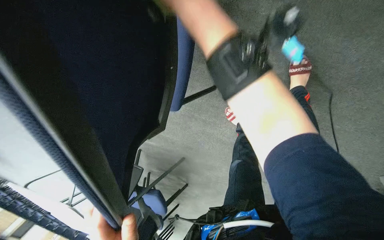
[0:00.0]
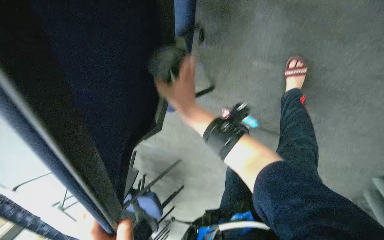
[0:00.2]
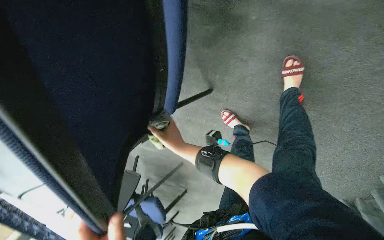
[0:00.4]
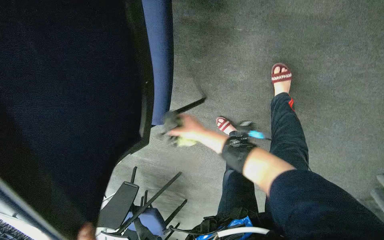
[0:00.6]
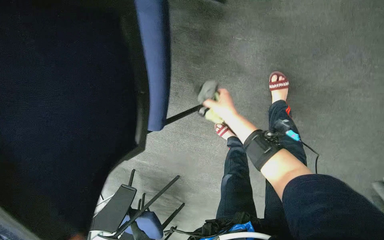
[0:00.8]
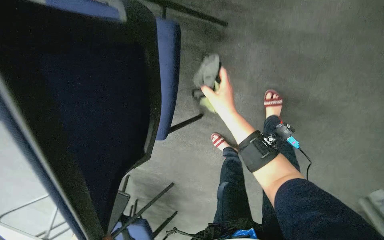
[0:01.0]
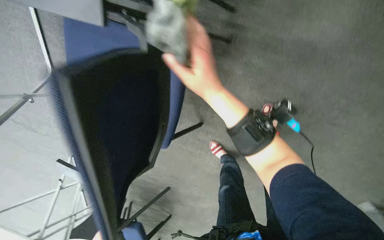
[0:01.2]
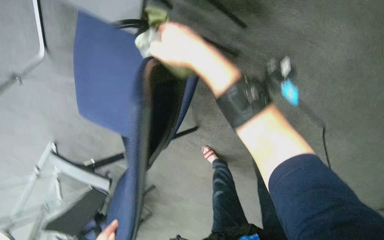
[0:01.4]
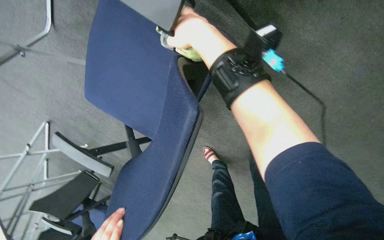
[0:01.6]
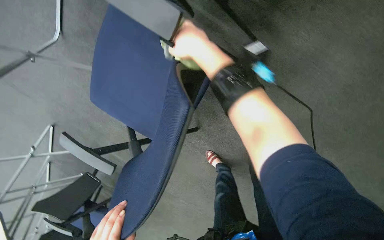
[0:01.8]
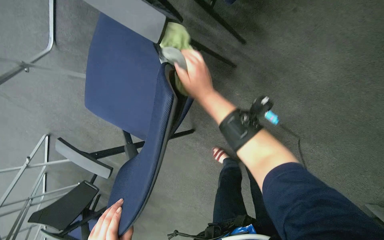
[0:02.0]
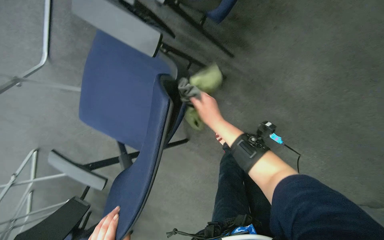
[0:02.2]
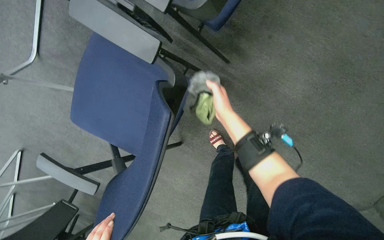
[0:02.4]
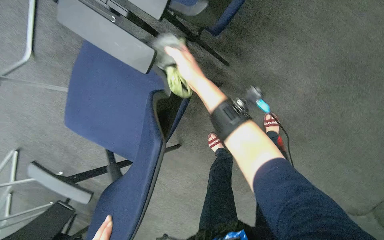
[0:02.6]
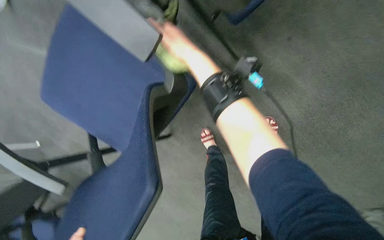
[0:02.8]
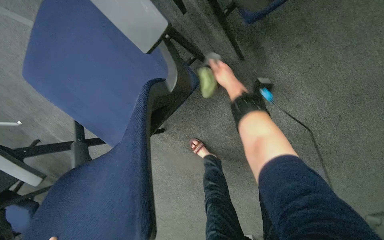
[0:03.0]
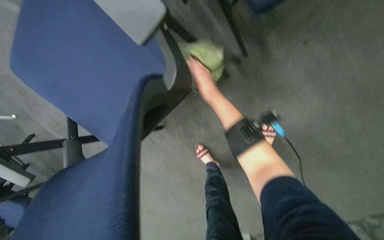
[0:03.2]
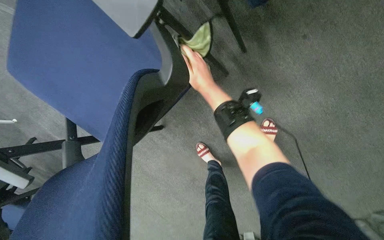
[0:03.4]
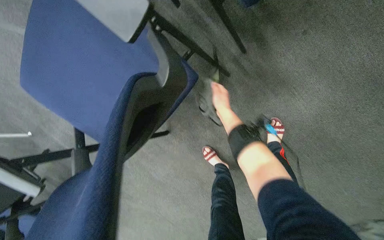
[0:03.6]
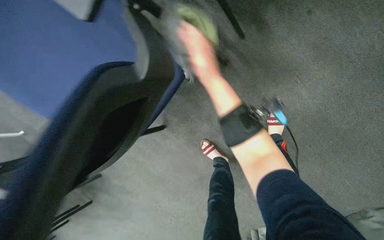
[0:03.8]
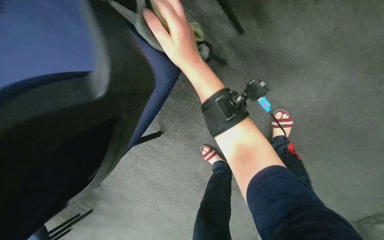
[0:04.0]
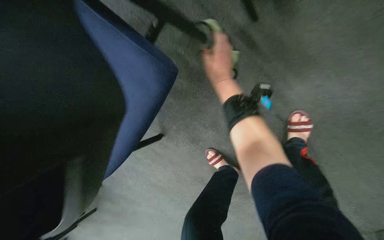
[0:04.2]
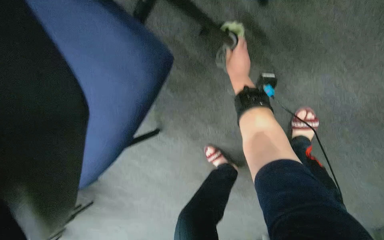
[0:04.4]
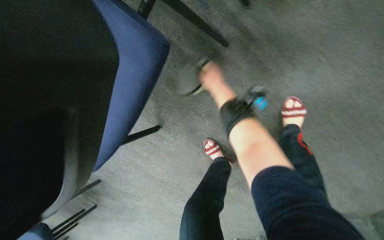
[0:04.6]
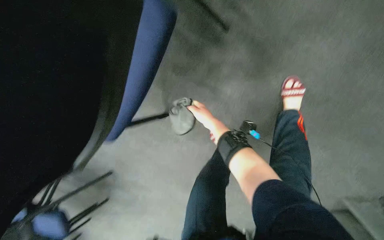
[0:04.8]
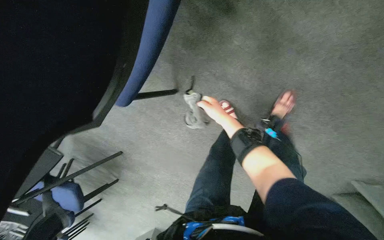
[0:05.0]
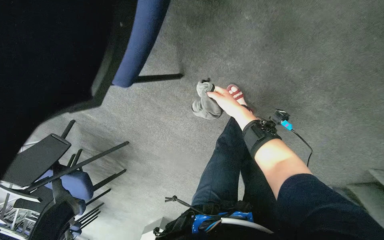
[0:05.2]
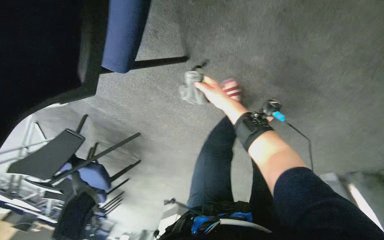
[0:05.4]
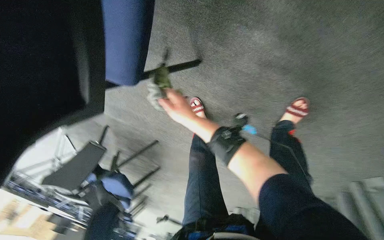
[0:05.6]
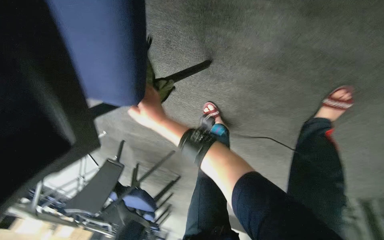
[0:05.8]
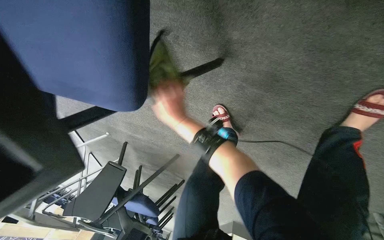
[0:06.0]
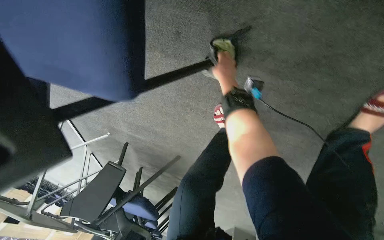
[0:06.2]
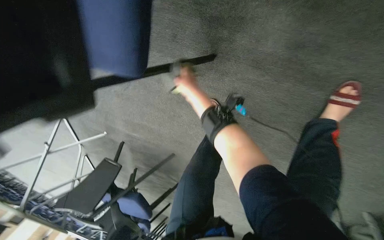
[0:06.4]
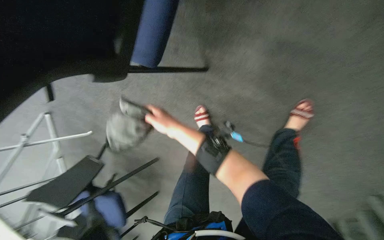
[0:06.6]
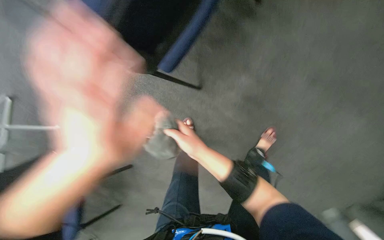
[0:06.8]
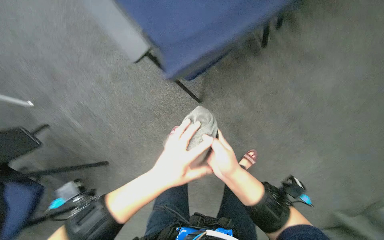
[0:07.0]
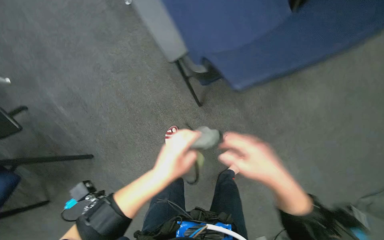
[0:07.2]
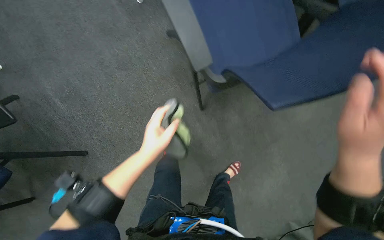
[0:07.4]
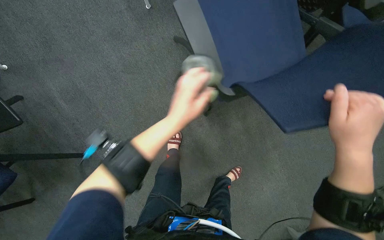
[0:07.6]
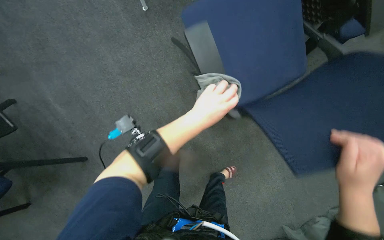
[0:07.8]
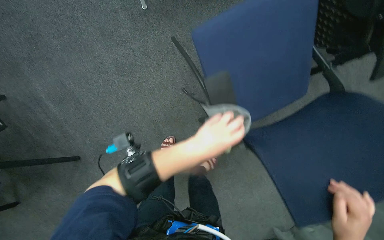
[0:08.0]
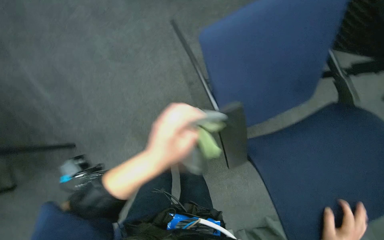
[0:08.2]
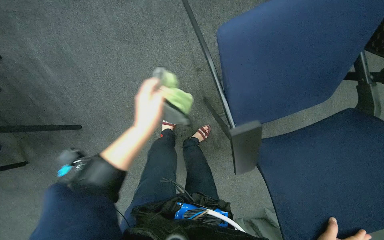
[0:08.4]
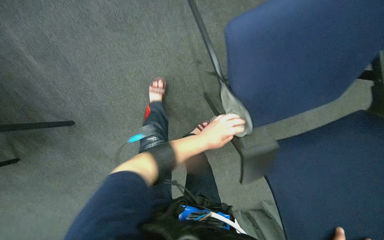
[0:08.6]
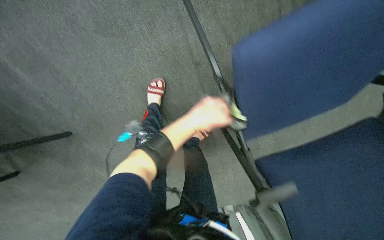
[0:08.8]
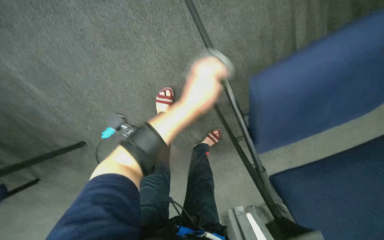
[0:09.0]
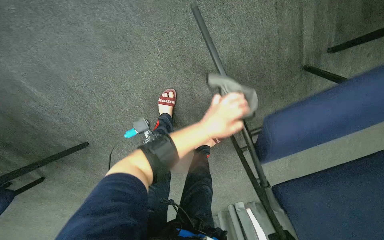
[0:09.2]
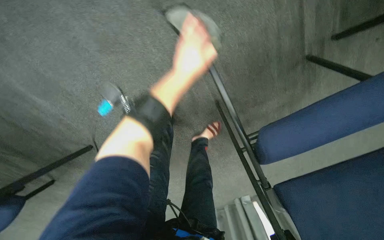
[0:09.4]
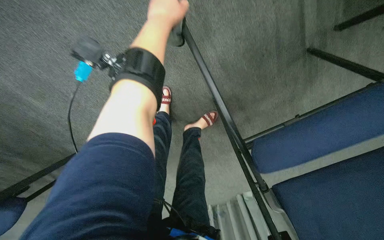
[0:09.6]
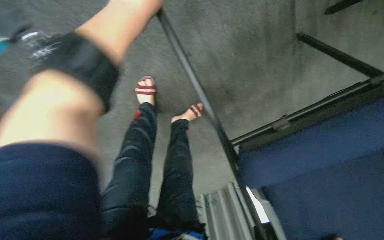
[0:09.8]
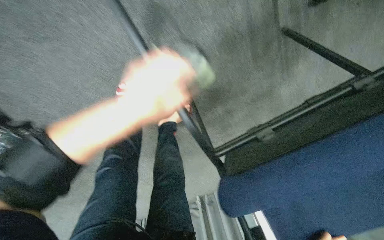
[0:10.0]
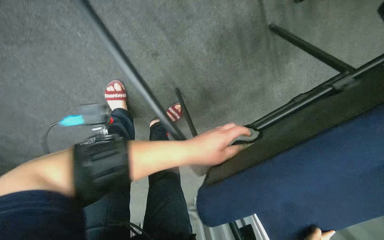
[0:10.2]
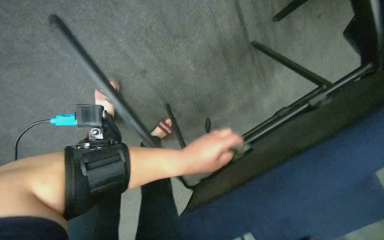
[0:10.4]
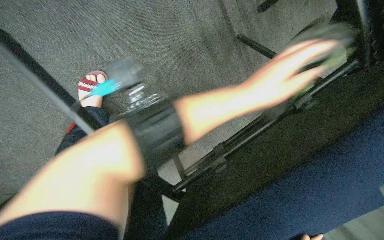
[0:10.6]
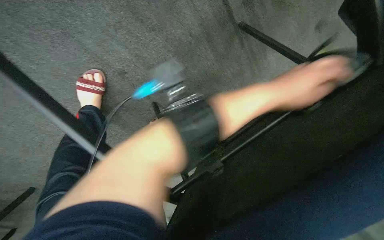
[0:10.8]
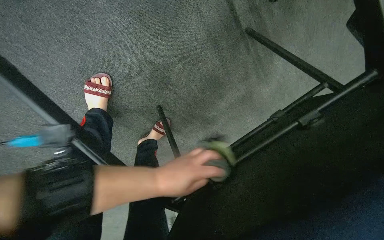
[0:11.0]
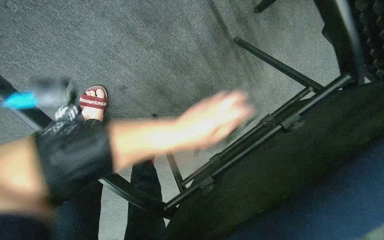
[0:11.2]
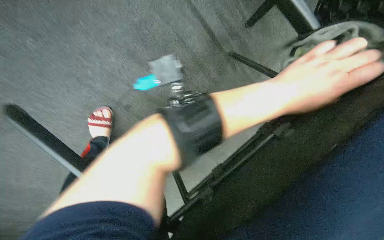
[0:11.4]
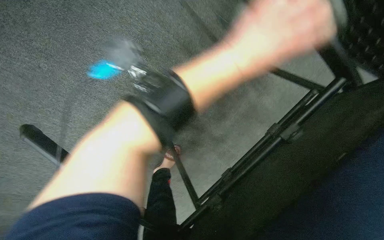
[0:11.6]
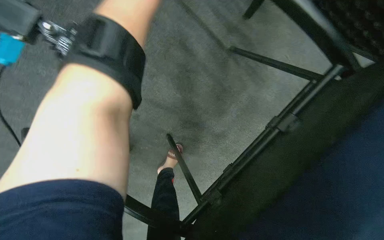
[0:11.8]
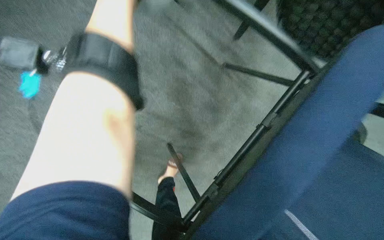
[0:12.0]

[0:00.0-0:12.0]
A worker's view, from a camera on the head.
Job: wiping surfaces.
The whole recording: Wiping conference room chairs. The worker wipes the blue chairs in the conference room with a cloth.
0:00.0 to 0:01.6: The right hand moves approximately 30 cm down the picture and comes back.
0:01.6 to 0:03.0: The right hand moves farther from the camera and to the right, roughly 35 cm.
0:03.0 to 0:04.4: The right hand reaches some 5 cm nearer to the camera, then returns.
0:04.4 to 0:06.0: The view pans to the left by about 25 degrees. The right hand goes roughly 50 cm to the left and down the picture.
0:06.0 to 0:07.6: The head travels approximately 60 cm. The camera is aimed approximately 40 degrees further to the right. The view tips upward by some 25 degrees. Everything in view rotates approximately 40 degrees clockwise.
0:07.6 to 0:09.0: The camera pitches downward, by roughly 25 degrees. The left hand moves up the picture, roughly 25 cm, and reaches approximately 20 cm farther from the camera, then returns.

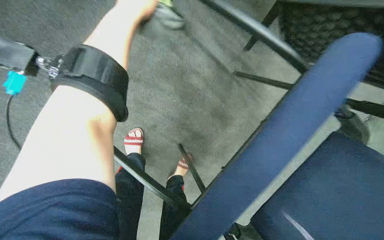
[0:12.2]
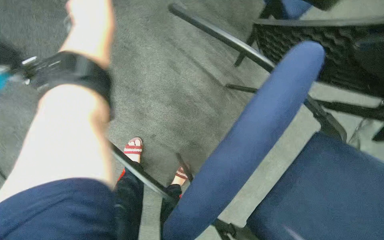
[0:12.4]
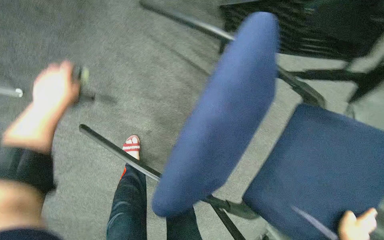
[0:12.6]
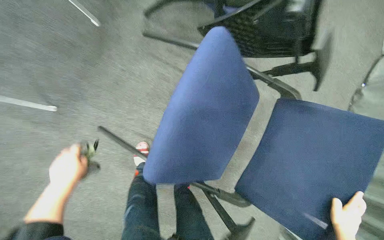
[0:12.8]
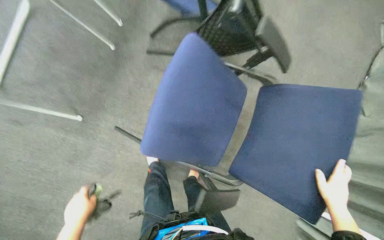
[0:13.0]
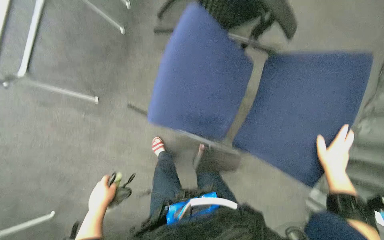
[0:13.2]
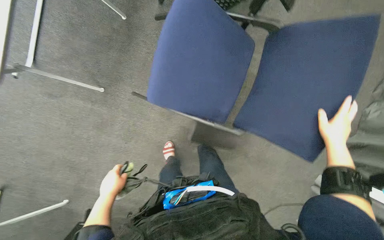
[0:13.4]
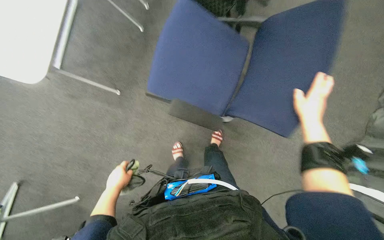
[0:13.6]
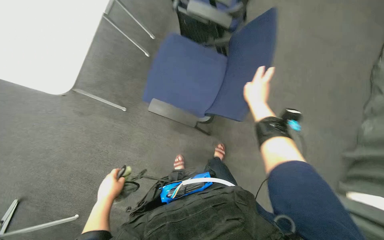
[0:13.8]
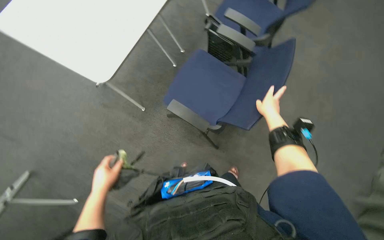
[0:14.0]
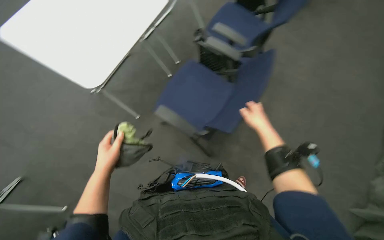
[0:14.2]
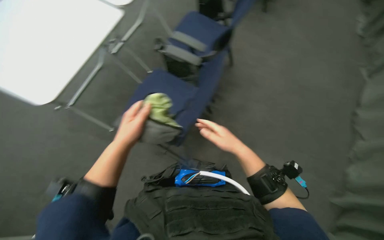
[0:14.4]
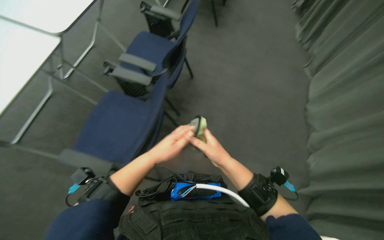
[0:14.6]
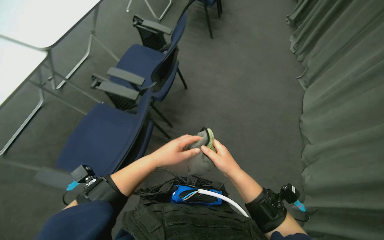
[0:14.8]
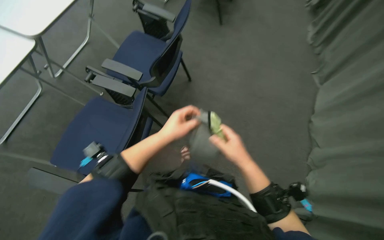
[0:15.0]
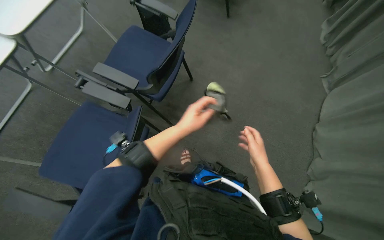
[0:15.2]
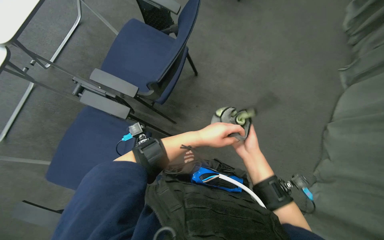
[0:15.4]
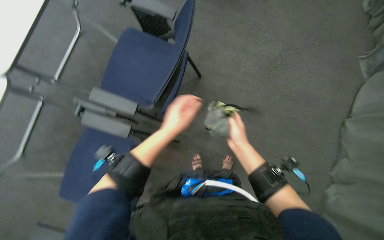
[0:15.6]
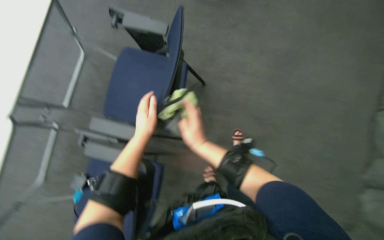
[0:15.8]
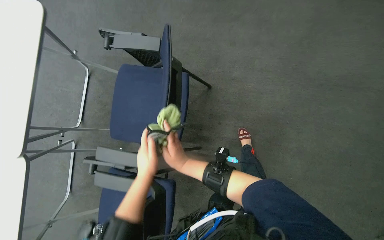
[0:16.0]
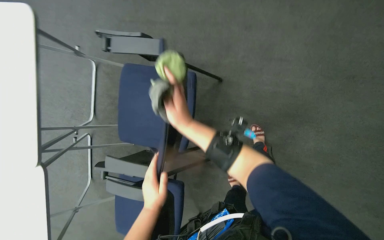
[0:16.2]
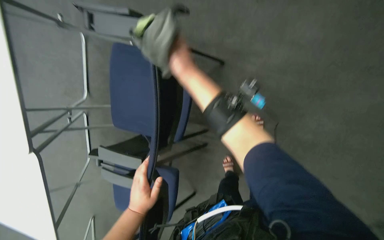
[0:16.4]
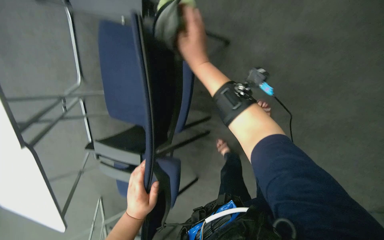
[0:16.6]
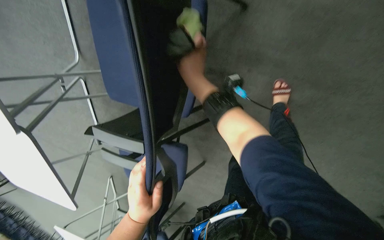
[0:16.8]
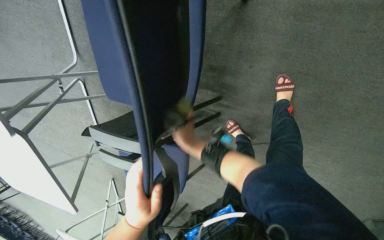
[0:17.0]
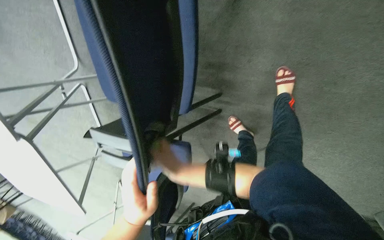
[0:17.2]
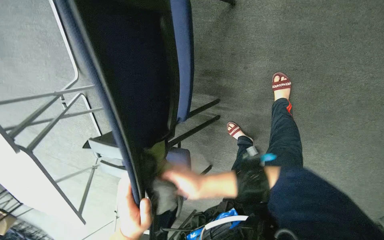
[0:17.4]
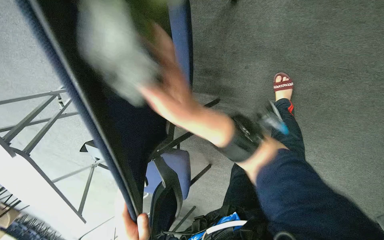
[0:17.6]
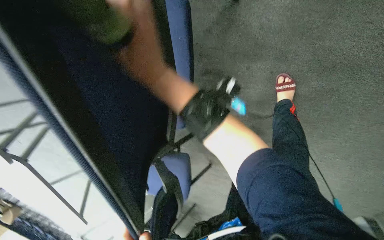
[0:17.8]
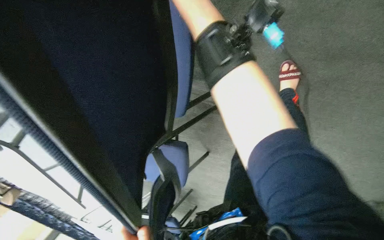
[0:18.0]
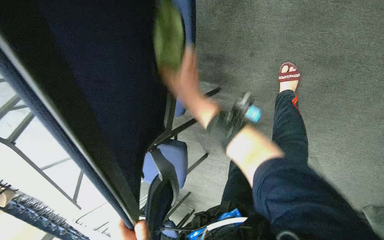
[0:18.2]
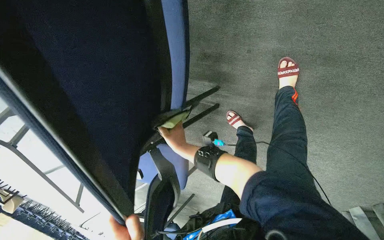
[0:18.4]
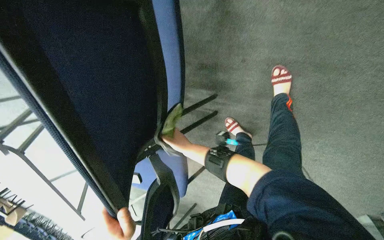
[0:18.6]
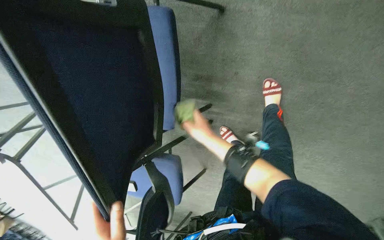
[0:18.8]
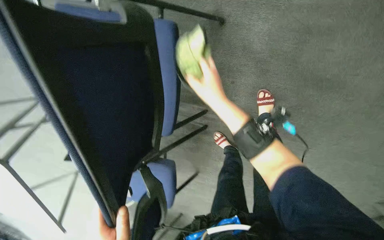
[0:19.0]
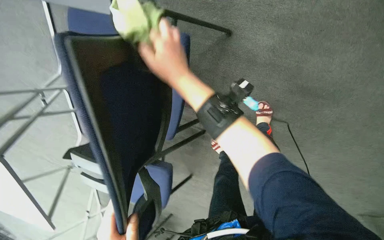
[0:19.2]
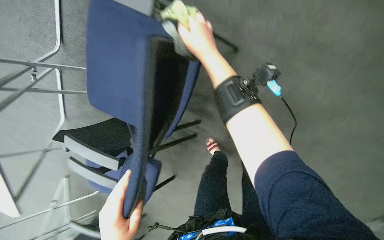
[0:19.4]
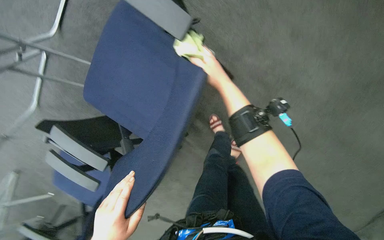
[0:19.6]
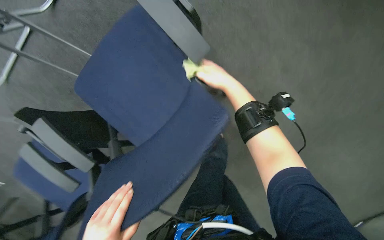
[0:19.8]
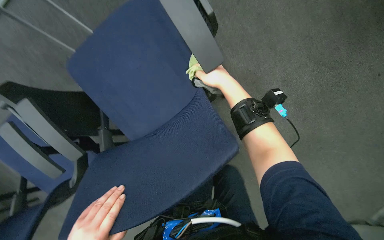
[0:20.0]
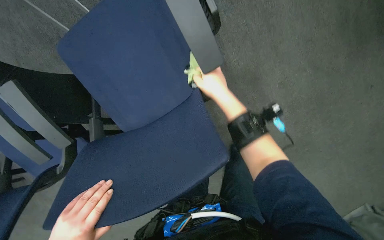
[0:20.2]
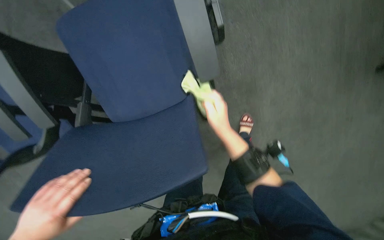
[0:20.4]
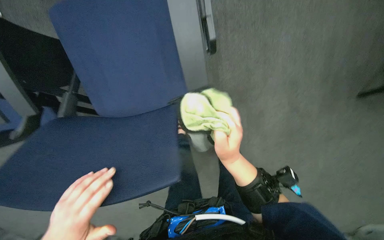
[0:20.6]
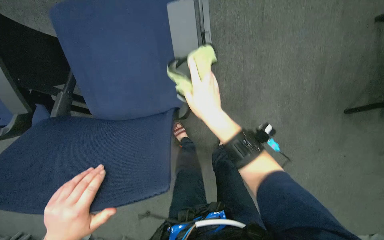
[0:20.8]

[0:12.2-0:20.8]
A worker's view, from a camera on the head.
Job: wiping surfaces.
The whole recording: Wiping conference room chairs. The worker wipes the blue chairs in the conference room with a cloth.
0:12.2 to 0:13.6: The head travels some 60 cm. The camera is aimed approximately 20 degrees further to the left. The camera pitches upward, by some 15 degrees.
0:13.6 to 0:15.0: The view tips upward by approximately 20 degrees. The left hand heads to the right and up the picture, covering roughly 60 cm.
0:15.0 to 0:16.6: The camera travels some 80 cm. The camera sweeps to the left, by approximately 20 degrees. The view tips downward by about 35 degrees.
0:16.6 to 0:18.0: The view tilts roughly 15 degrees downward. The right hand goes down the picture and returns, about 40 cm each way.
0:18.0 to 0:19.4: The right hand goes down the picture and returns, roughly 35 cm each way.
0:19.4 to 0:20.8: The camera is aimed about 30 degrees further to the right. The scene turns some 50 degrees clockwise in the picture.
